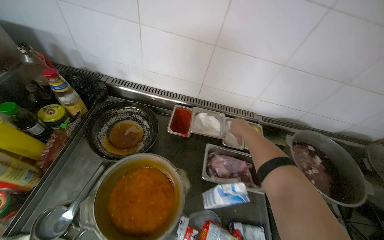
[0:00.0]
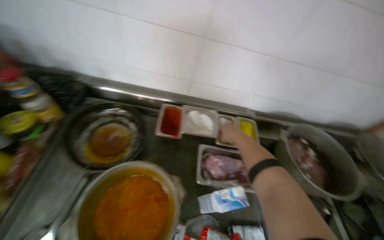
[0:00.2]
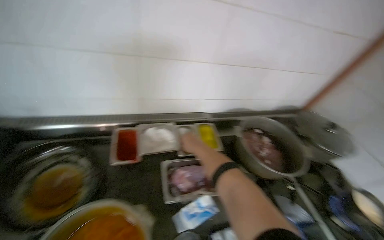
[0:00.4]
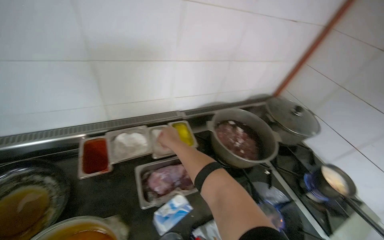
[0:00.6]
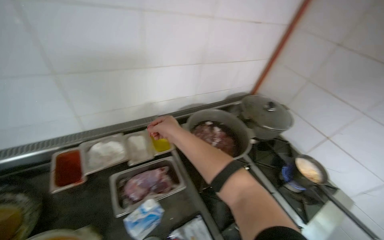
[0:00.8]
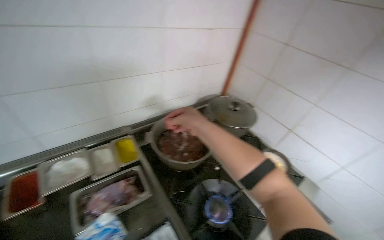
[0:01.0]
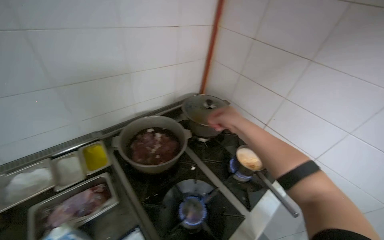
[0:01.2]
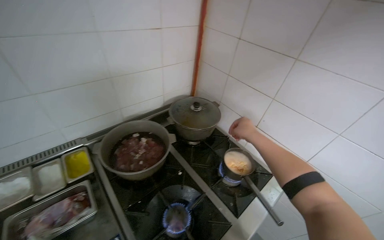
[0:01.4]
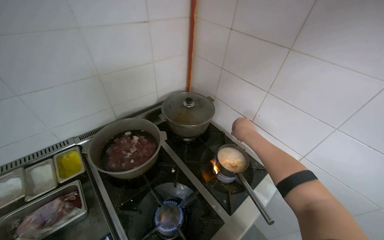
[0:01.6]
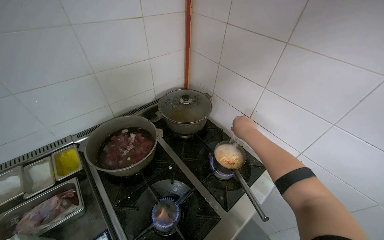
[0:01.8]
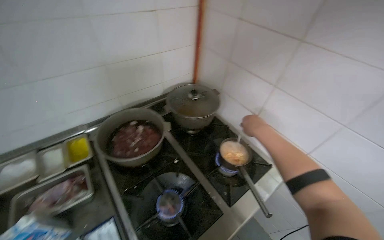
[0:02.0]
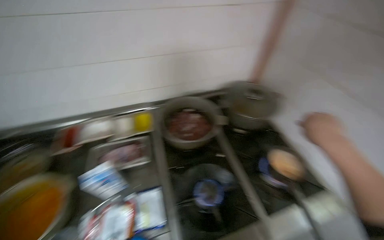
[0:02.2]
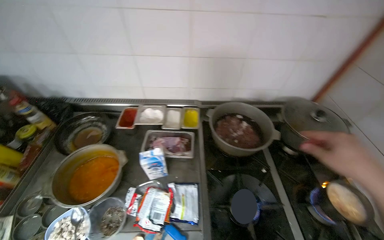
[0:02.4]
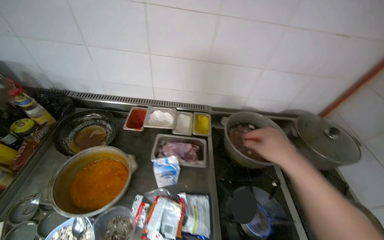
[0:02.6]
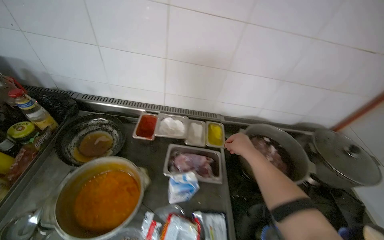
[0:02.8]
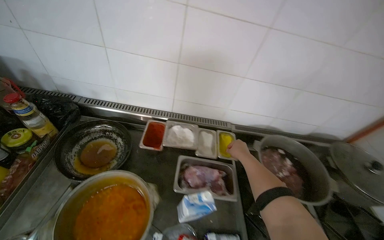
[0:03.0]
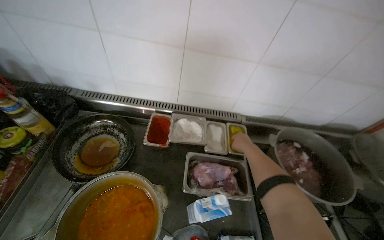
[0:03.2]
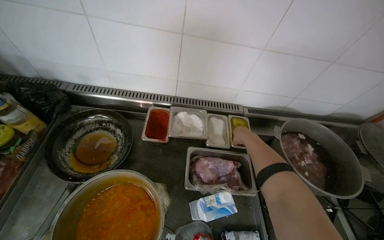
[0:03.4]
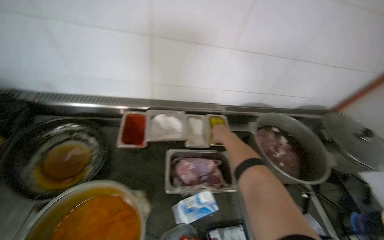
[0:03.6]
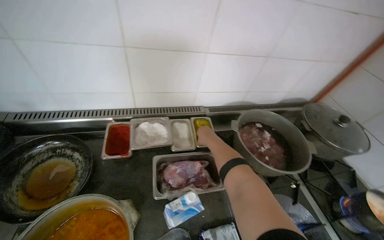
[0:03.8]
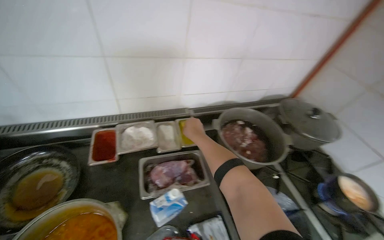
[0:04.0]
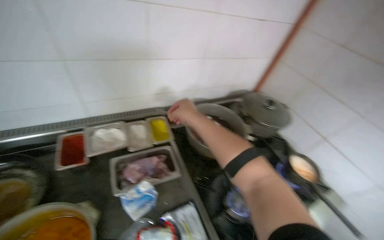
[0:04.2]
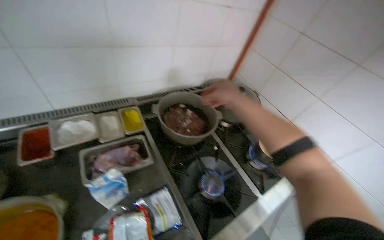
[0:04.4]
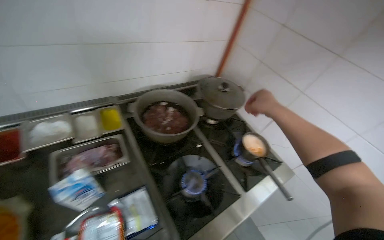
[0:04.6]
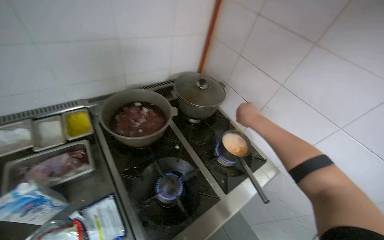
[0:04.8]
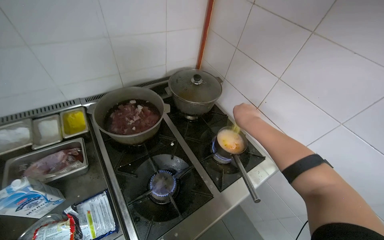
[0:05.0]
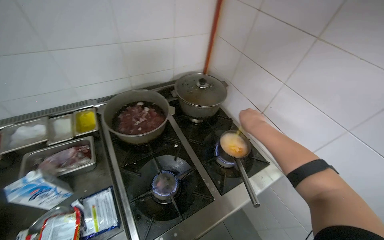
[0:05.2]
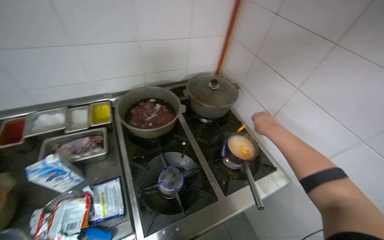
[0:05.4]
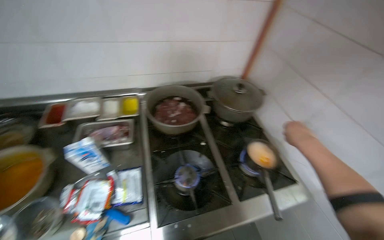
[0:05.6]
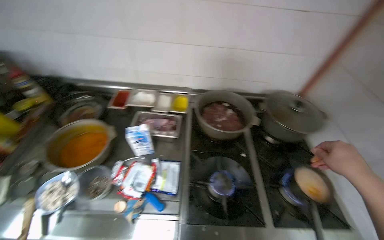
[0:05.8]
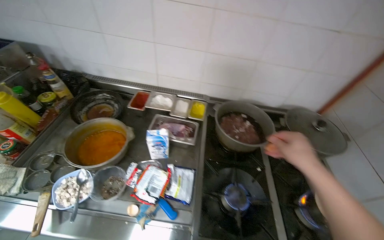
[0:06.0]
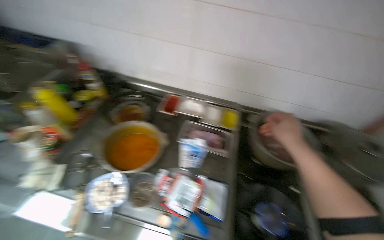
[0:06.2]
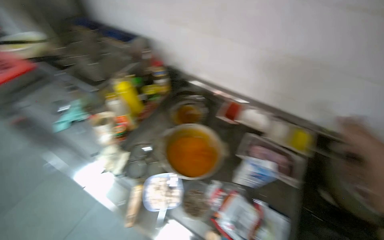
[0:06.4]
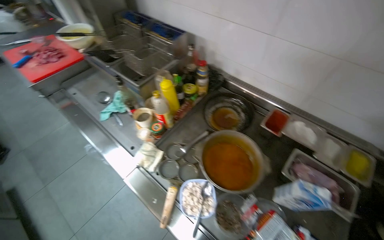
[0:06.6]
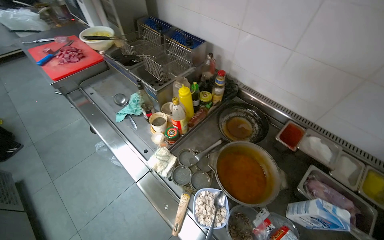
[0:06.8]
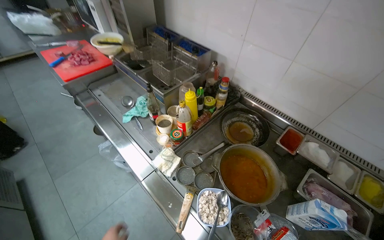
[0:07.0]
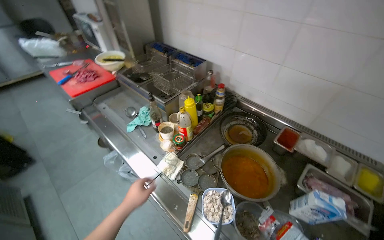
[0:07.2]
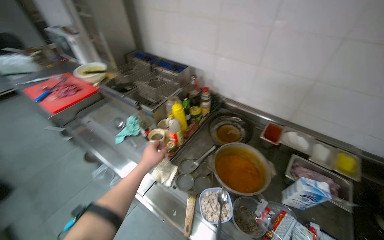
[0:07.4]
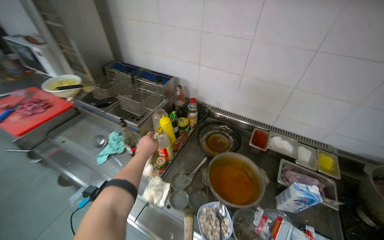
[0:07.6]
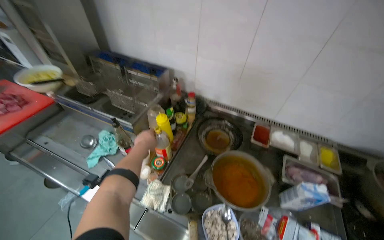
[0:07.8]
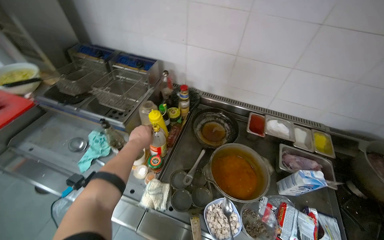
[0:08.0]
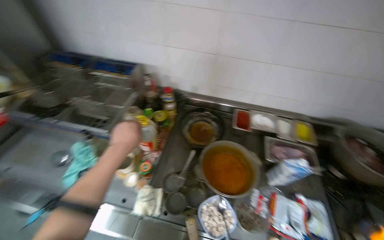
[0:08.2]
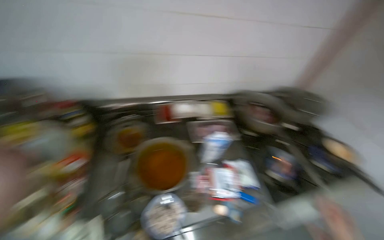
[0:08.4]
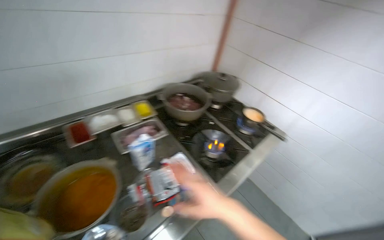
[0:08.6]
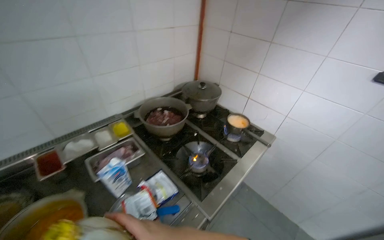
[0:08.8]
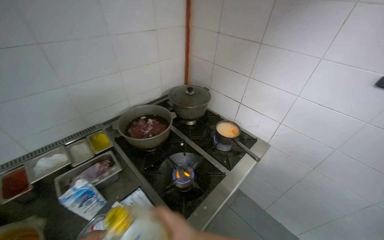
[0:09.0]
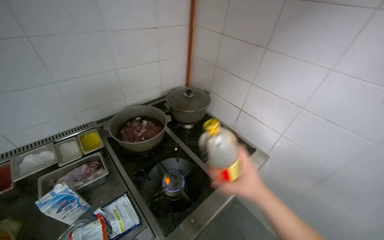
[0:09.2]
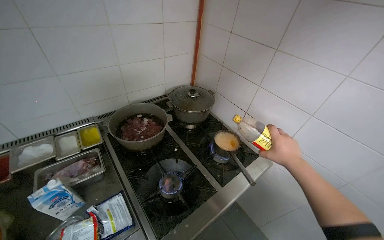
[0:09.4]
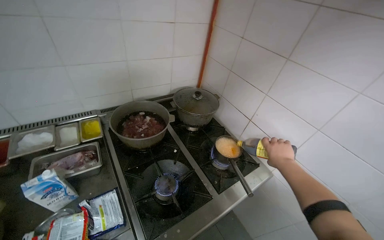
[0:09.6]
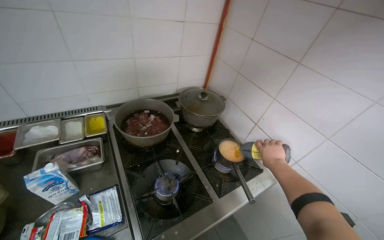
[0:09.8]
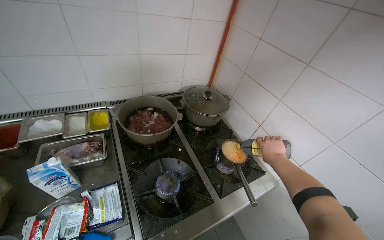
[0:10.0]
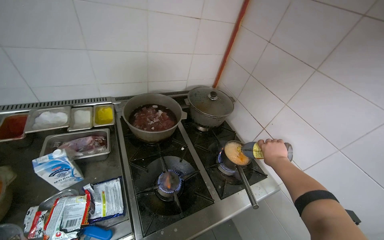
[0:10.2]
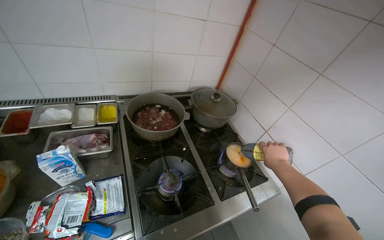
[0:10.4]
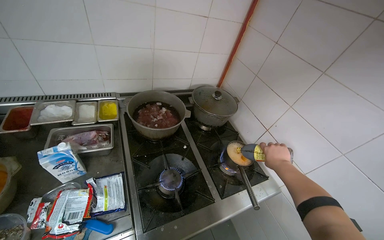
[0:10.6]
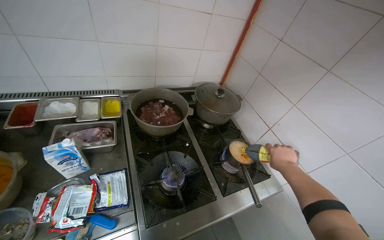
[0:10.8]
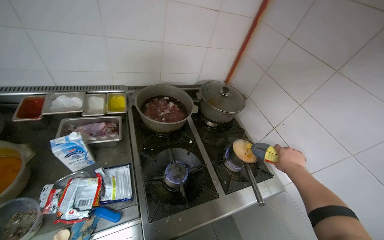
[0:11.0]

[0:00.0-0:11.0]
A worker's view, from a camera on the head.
Job: cooking food.
The whole recording: Adding ingredients to pot. The worker cracks eggs and adds various spices and sauces to a small pot on the stove.
0:00.0 to 0:01.6: The head travels roughly 60 cm. The wearer looks approximately 50 degrees further to the right.
0:01.6 to 0:03.2: The camera is carried about 60 cm. The wearer's head swings some 45 degrees to the left.
0:03.2 to 0:04.8: The camera travels to the right, approximately 50 cm. The head rotates some 35 degrees to the right.
0:04.8 to 0:06.2: The wearer looks some 45 degrees further to the left.
0:06.2 to 0:07.8: The camera travels roughly 40 cm.
0:07.8 to 0:09.4: The camera travels about 70 cm. The wearer's head swings some 60 degrees to the right.

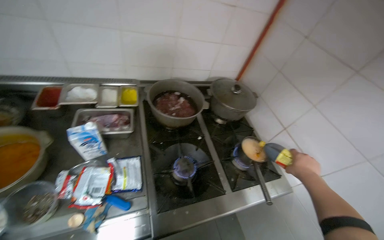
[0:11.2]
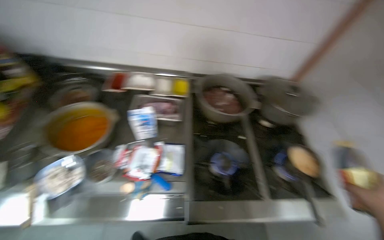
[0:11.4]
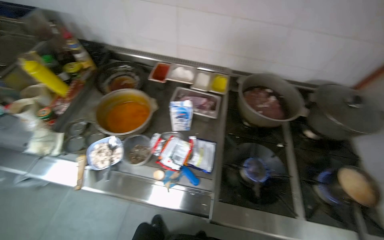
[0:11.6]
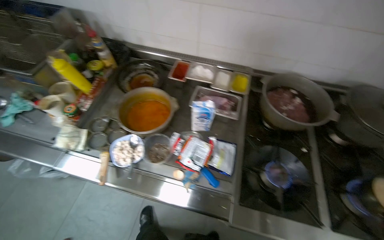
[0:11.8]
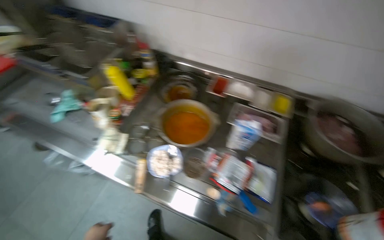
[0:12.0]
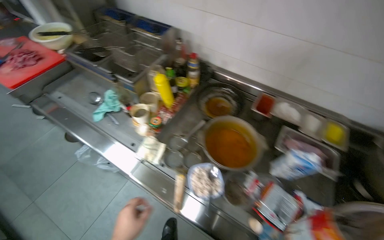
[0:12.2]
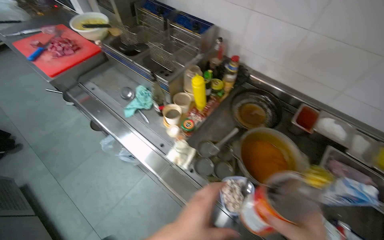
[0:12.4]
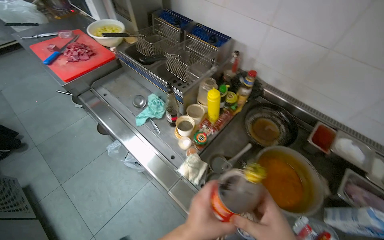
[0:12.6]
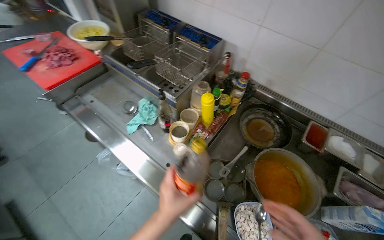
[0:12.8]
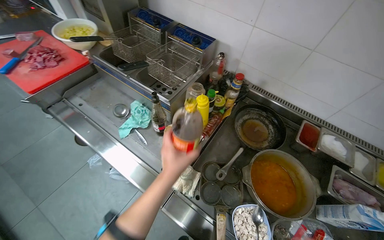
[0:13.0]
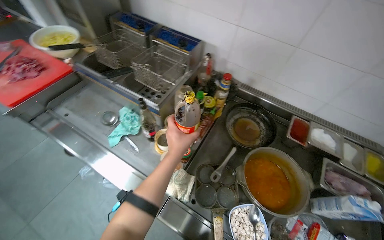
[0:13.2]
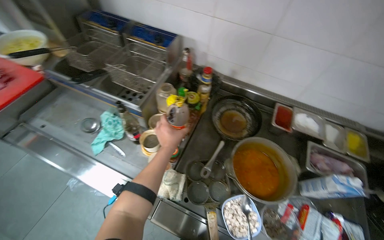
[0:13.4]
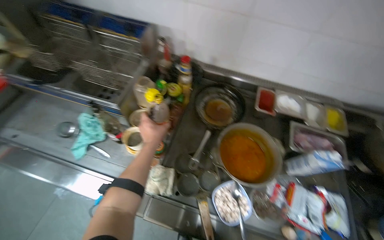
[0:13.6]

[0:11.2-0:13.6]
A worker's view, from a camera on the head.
Job: cooking food.
The whole recording: Adding ingredients to pot. The worker cracks eggs and adds various spices and sauces to a small pot on the stove.
0:11.2 to 0:12.4: The wearer moves about 60 cm. The wearer looks about 55 degrees further to the left.
0:12.4 to 0:13.6: The wearer looks some 20 degrees further to the right.

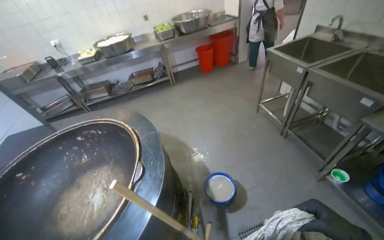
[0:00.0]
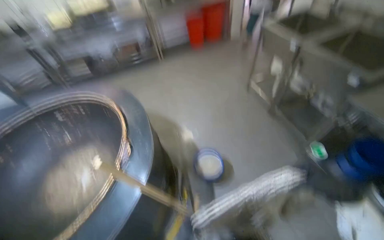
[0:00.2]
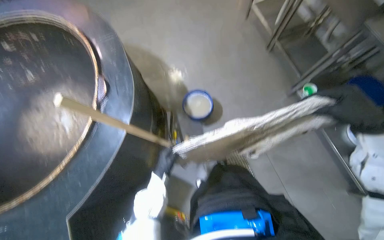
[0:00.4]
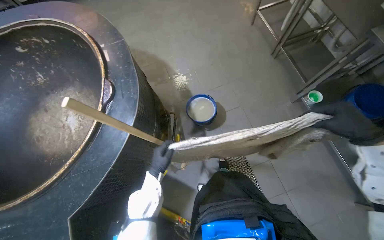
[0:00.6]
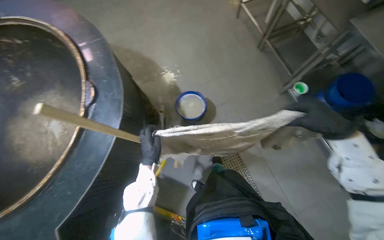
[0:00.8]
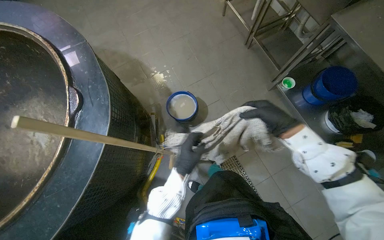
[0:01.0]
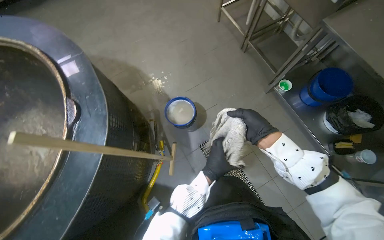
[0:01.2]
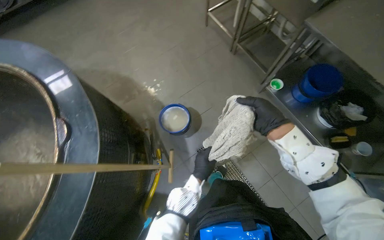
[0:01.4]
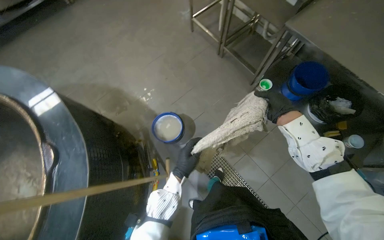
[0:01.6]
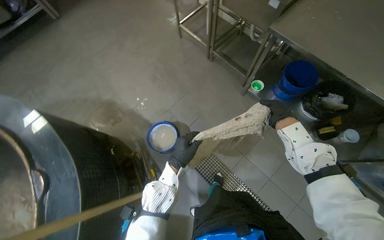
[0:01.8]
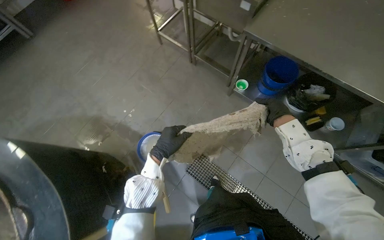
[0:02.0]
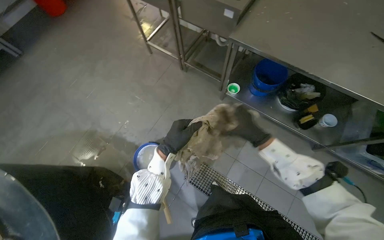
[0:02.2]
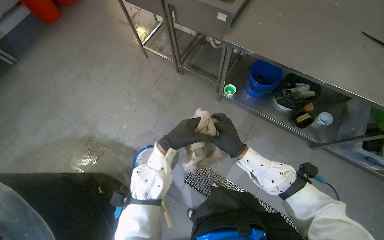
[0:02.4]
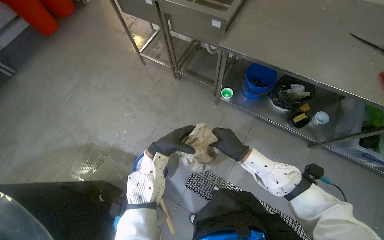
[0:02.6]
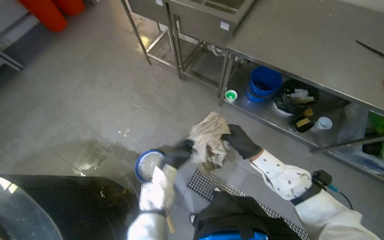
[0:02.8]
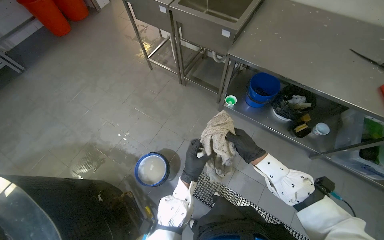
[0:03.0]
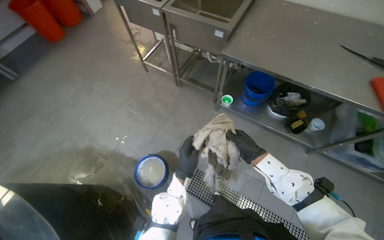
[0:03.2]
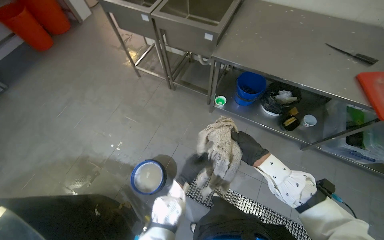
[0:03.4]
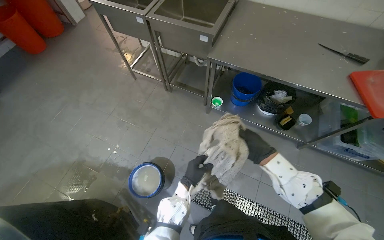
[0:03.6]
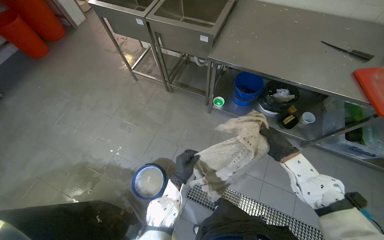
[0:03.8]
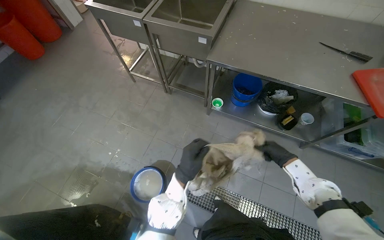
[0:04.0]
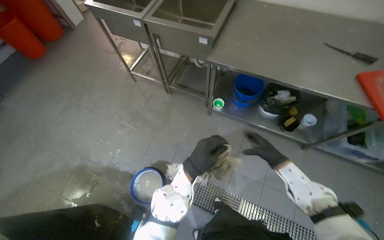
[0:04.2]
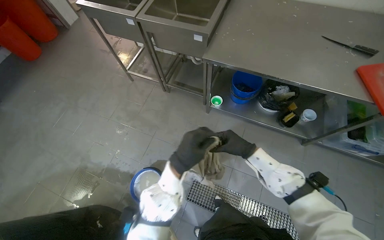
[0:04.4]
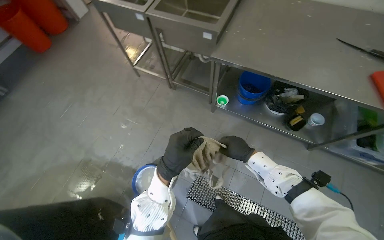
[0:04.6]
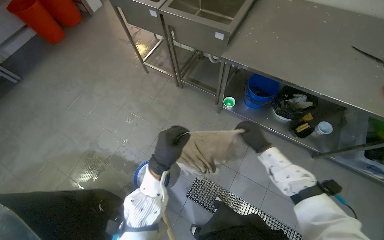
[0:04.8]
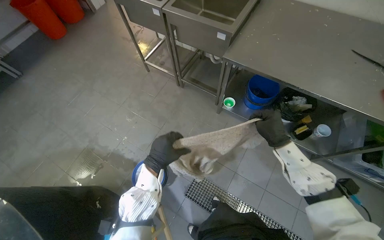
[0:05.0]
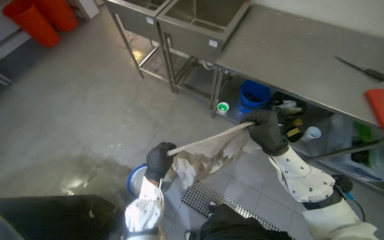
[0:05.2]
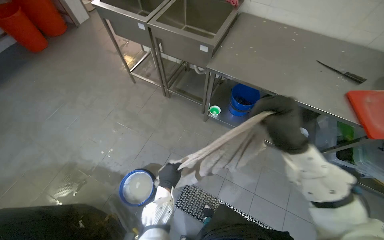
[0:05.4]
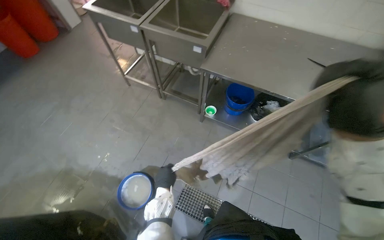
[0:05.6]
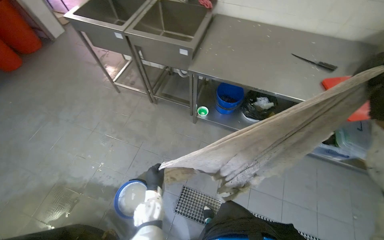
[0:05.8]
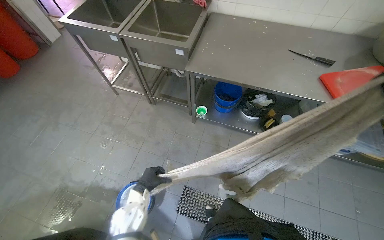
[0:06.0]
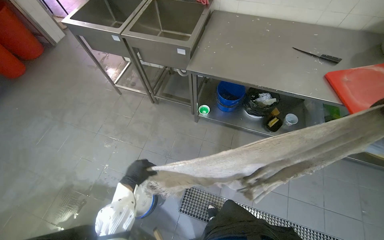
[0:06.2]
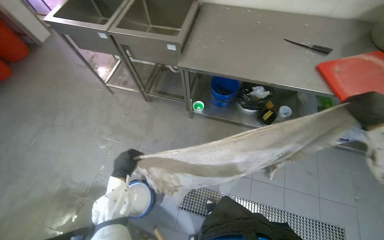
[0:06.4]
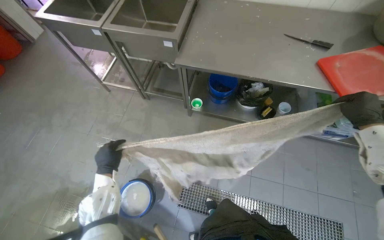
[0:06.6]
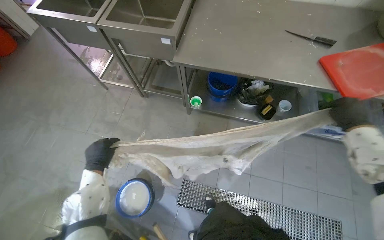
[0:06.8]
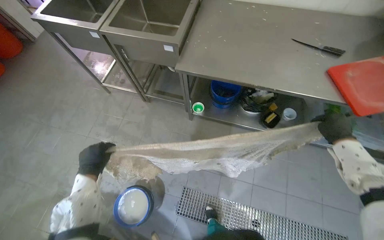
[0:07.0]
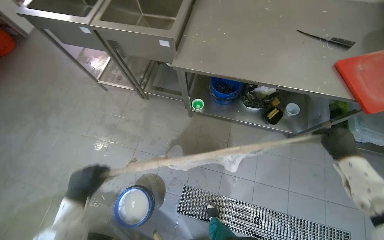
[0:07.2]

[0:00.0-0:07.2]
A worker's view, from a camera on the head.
Job: mopping floor.
The whole recording: Mopping kitchen floor. The worker mops the kitchen floor with a mop and bucket.
0:00.0 to 0:01.4: The view tilts roughly 15 degrees downward.
0:01.4 to 0:02.8: The left hand shifts some 30 cm up the picture.
0:02.8 to 0:04.4: The right hand goes to the right and returns, some 20 cm each way, while the left hand goes approximately 15 cm to the right and nearer to the camera.
0:04.4 to 0:05.8: The left hand heads farther from the camera, to the left and down the picture, covering about 20 cm.
0:05.8 to 0:07.2: The left hand travels to the left by about 15 cm.
